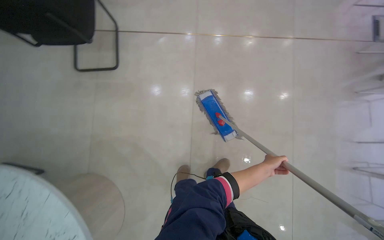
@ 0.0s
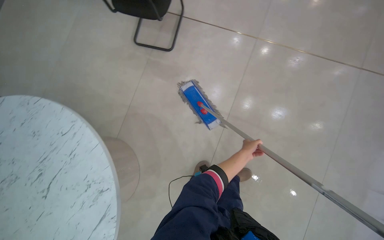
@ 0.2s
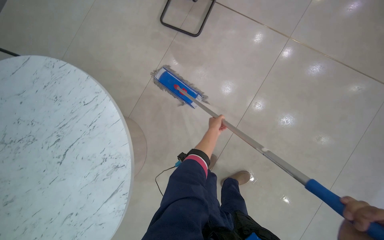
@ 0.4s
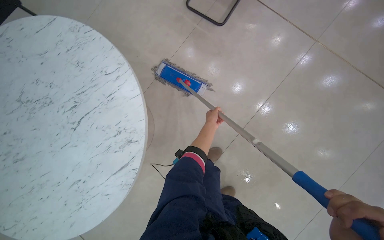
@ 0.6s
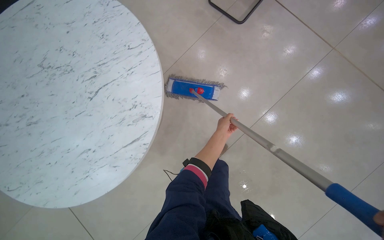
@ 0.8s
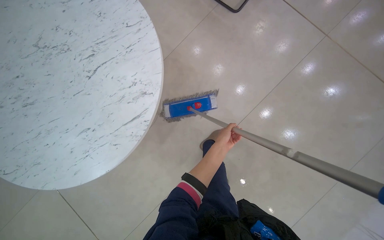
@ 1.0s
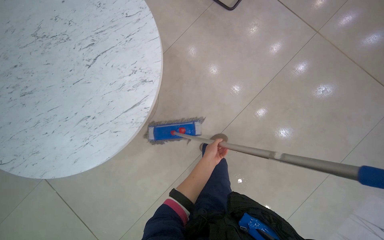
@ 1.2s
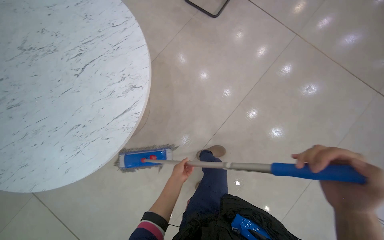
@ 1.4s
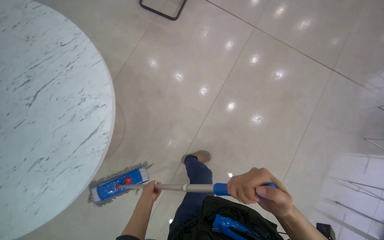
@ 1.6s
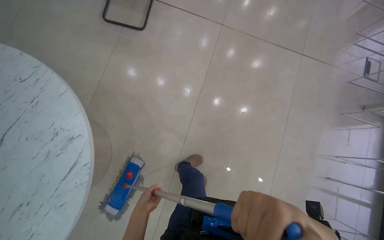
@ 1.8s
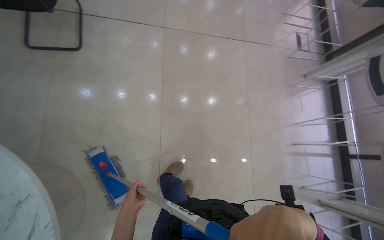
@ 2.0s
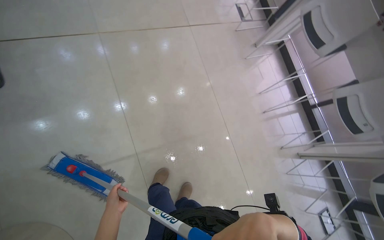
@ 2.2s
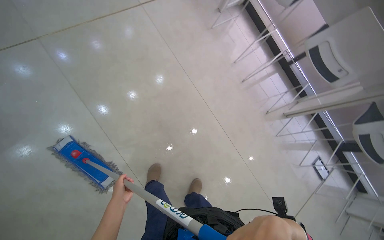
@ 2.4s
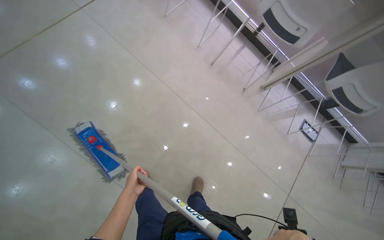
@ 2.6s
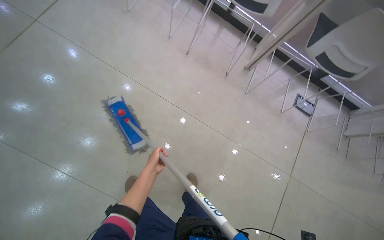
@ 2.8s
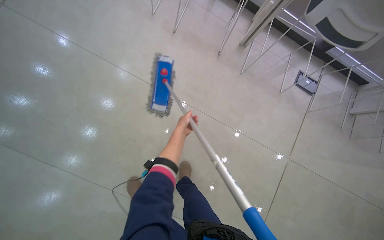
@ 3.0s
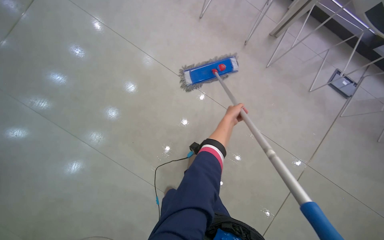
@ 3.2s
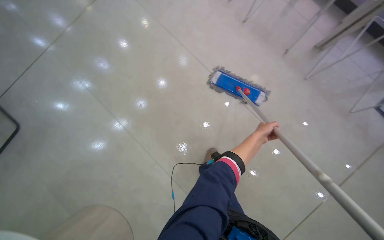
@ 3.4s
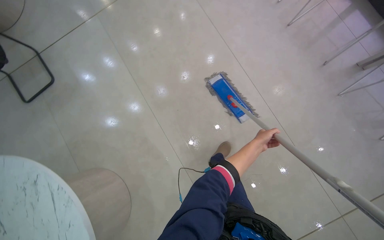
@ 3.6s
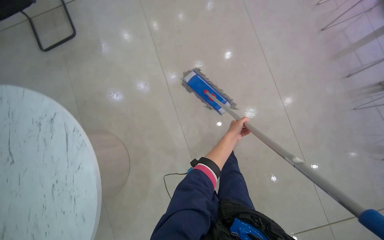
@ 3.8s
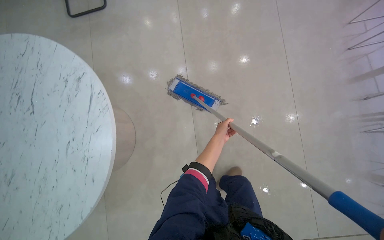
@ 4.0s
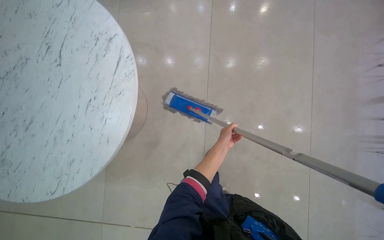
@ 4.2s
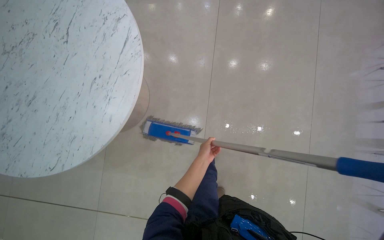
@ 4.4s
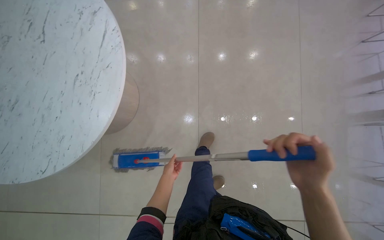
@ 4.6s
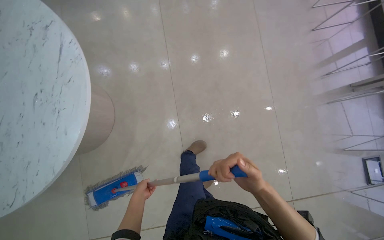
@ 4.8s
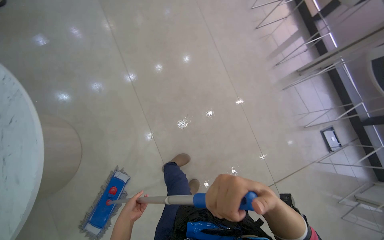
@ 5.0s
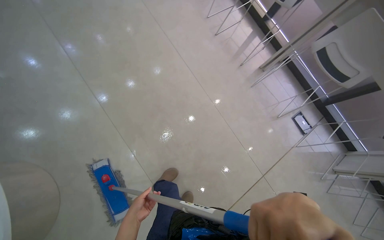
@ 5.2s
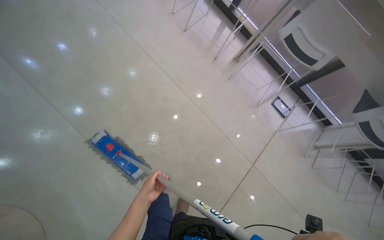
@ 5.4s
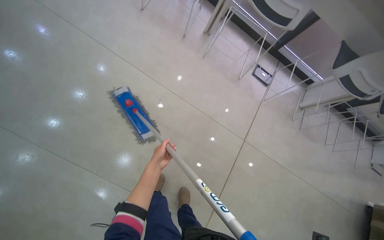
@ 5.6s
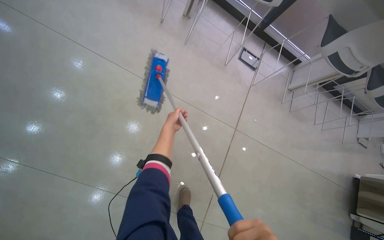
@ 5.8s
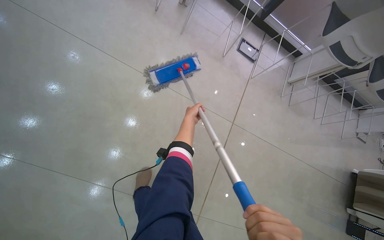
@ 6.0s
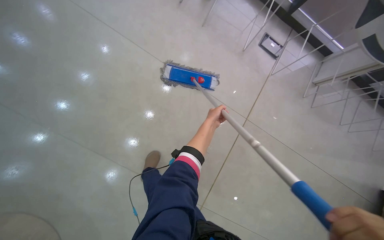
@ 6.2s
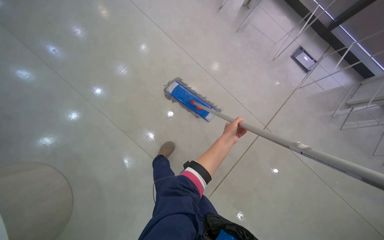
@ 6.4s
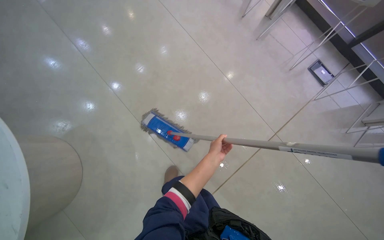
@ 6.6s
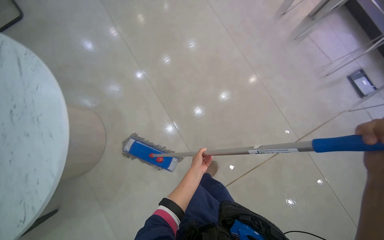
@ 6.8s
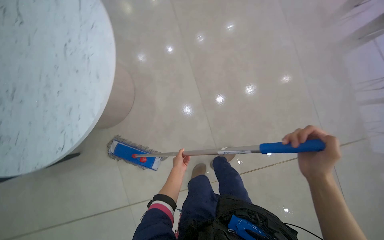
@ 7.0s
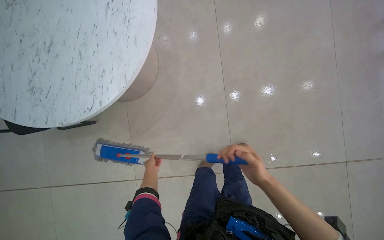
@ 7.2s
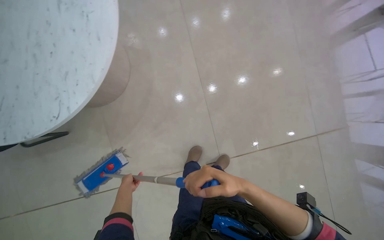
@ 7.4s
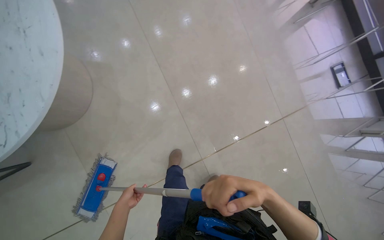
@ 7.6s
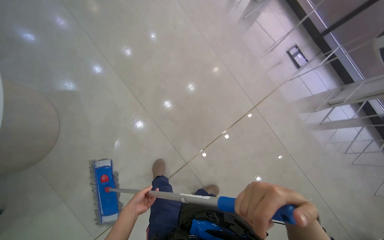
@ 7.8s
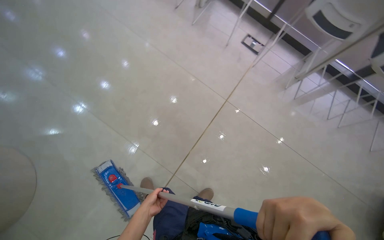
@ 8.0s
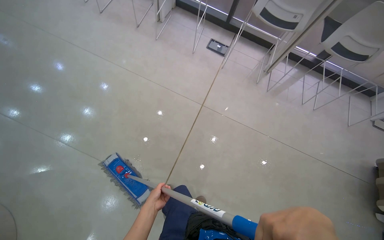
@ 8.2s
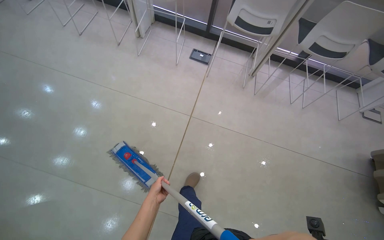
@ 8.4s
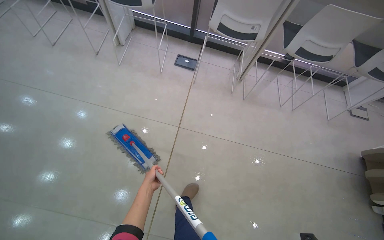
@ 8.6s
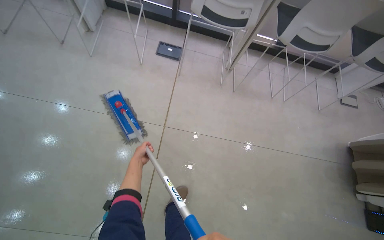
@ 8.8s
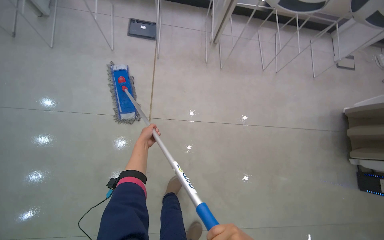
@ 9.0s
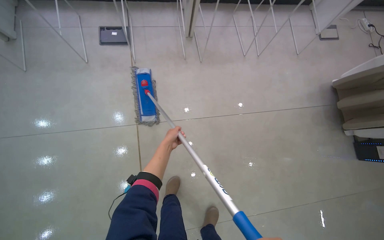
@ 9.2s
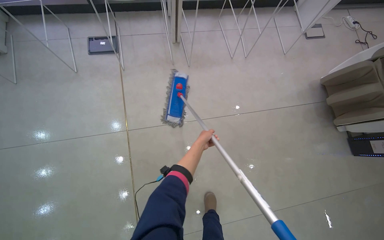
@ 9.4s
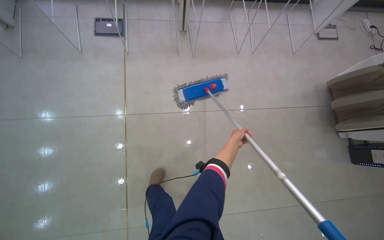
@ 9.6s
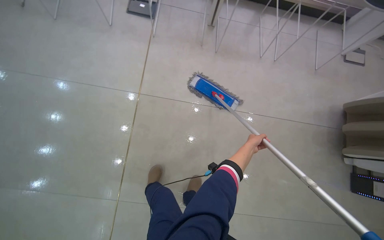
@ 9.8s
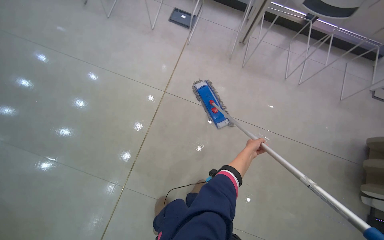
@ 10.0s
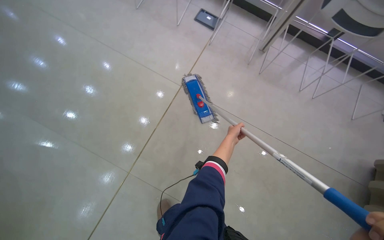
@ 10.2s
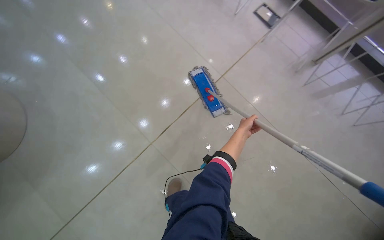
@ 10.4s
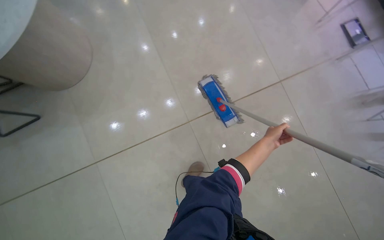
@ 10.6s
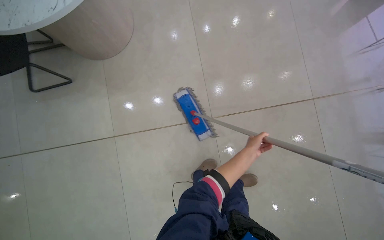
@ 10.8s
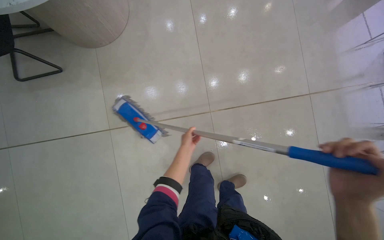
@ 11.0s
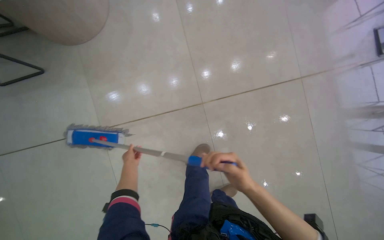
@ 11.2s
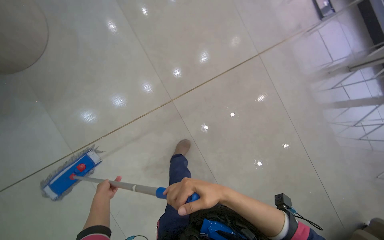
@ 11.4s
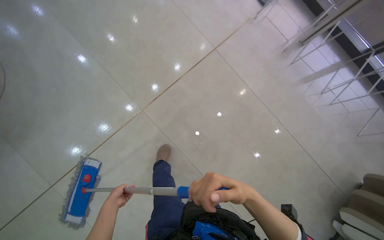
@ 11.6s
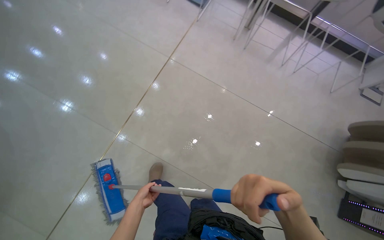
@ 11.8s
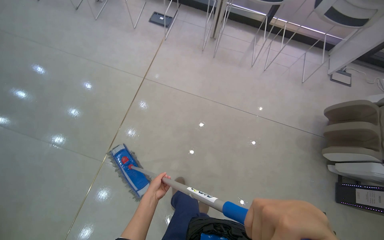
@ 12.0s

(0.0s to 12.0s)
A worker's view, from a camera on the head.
Job: mopping floor.
The whole recording: Mopping tiled floor. The worker mops the tiled floor, moving chairs to clean underneath them.
1.6s - 3.0s: The head travels roughly 80 cm. The wearer's head swings some 90 degrees to the right. The view tilts some 25 degrees downward.
3.0s - 4.4s: The camera travels some 60 cm. The head turns to the left by approximately 75 degrees.
4.4s - 6.0s: The camera travels approximately 50 cm. The head turns to the right by roughly 75 degrees.
6.0s - 7.6s: The head travels roughly 60 cm. The head rotates about 35 degrees to the left.
7.6s - 9.0s: The head travels roughly 1 m. The wearer's head swings some 60 degrees to the right.
9.0s - 10.4s: The wearer moves roughly 50 cm. The head rotates roughly 45 degrees to the left.

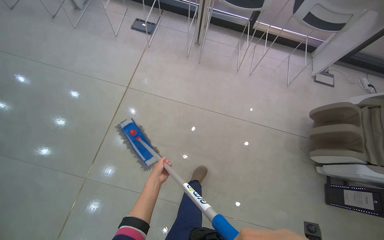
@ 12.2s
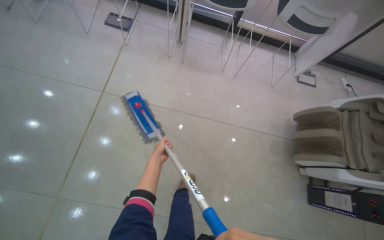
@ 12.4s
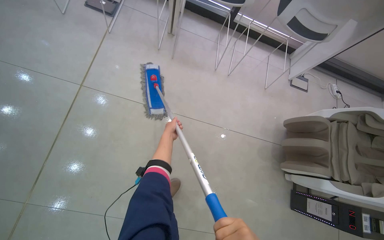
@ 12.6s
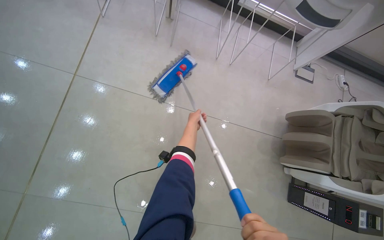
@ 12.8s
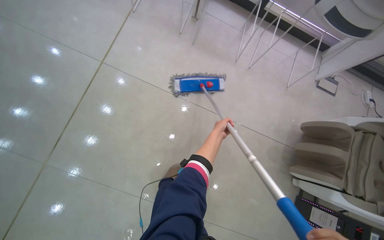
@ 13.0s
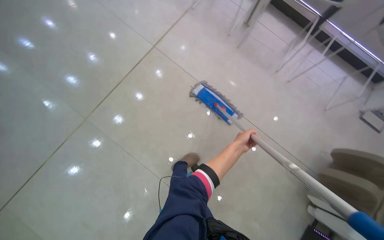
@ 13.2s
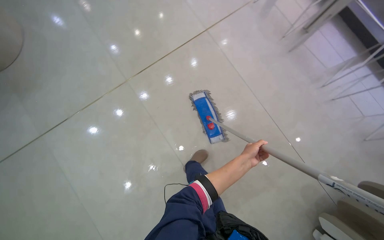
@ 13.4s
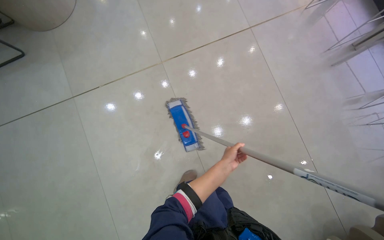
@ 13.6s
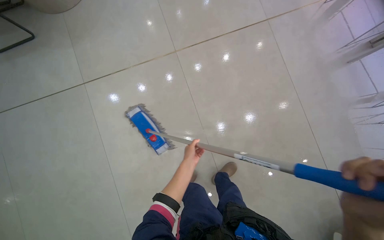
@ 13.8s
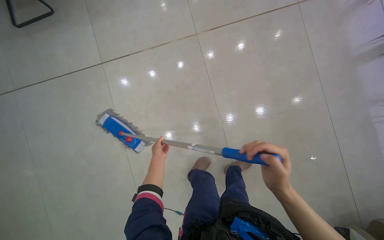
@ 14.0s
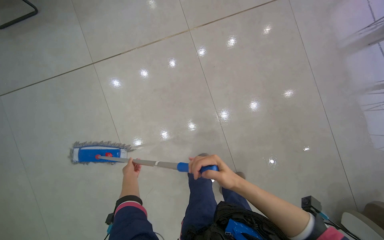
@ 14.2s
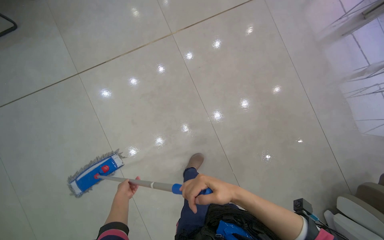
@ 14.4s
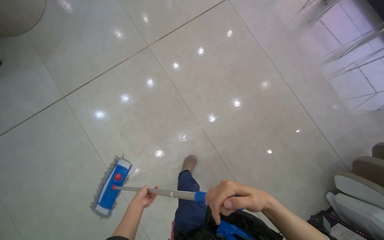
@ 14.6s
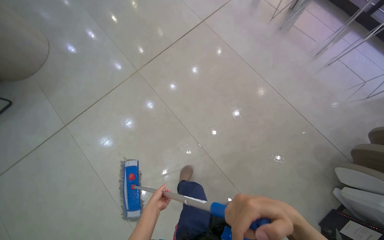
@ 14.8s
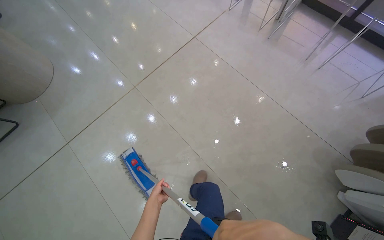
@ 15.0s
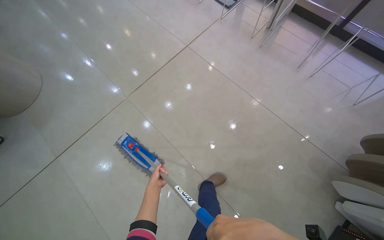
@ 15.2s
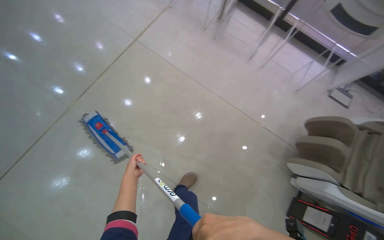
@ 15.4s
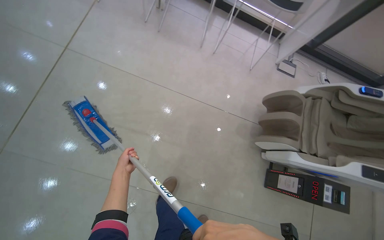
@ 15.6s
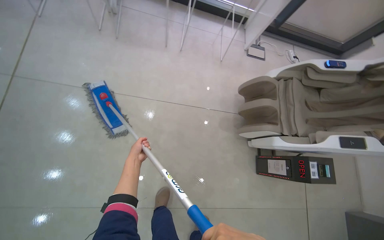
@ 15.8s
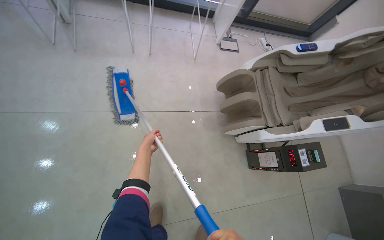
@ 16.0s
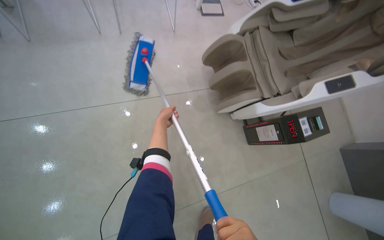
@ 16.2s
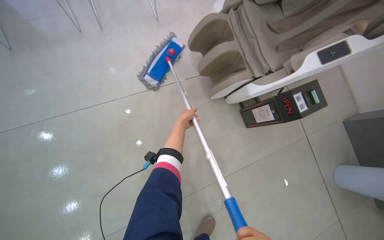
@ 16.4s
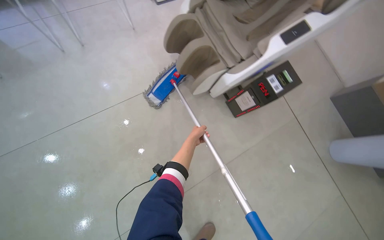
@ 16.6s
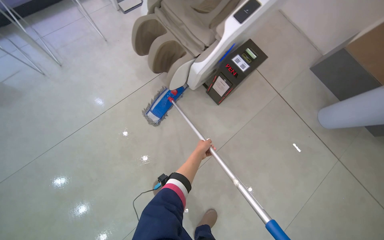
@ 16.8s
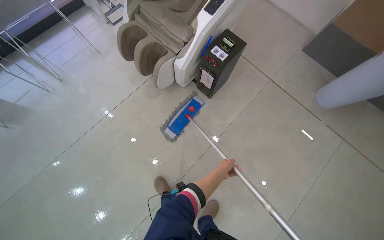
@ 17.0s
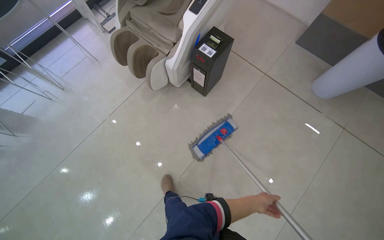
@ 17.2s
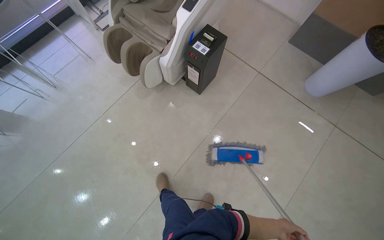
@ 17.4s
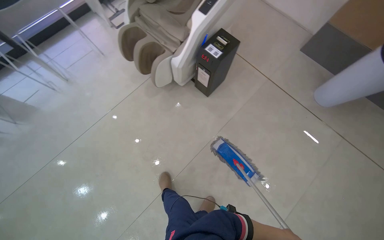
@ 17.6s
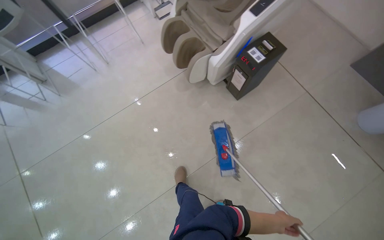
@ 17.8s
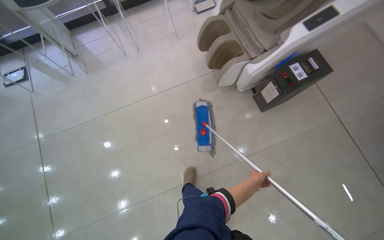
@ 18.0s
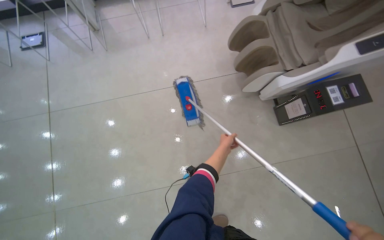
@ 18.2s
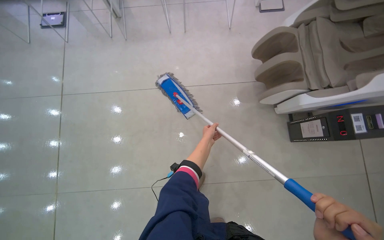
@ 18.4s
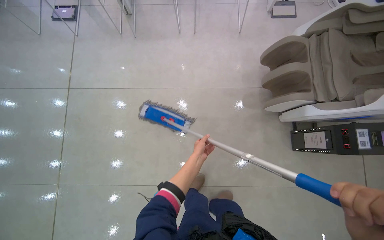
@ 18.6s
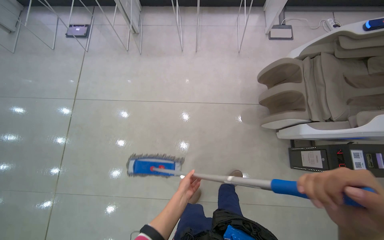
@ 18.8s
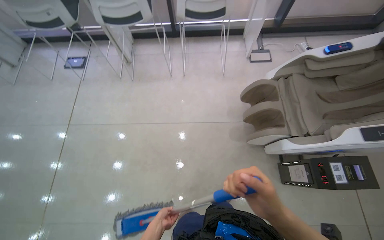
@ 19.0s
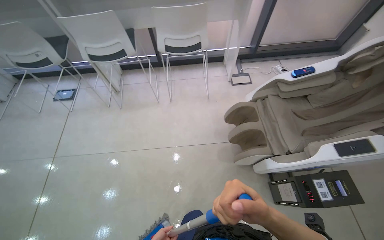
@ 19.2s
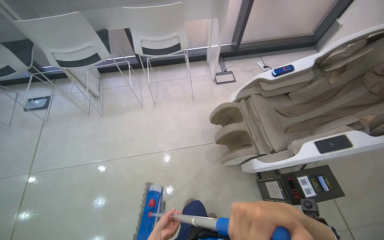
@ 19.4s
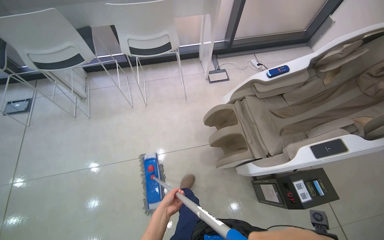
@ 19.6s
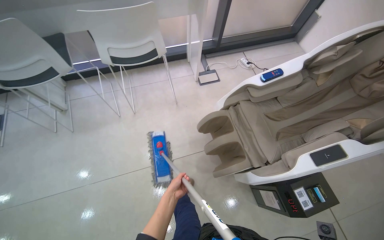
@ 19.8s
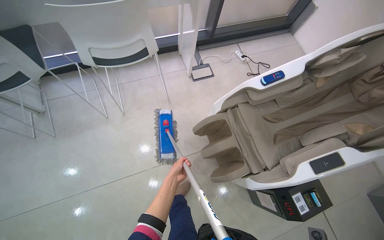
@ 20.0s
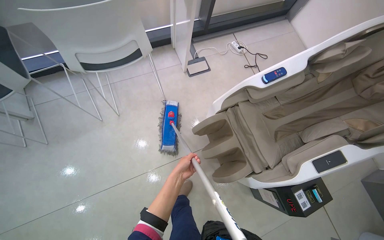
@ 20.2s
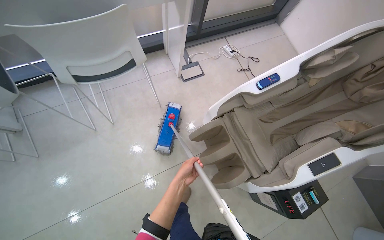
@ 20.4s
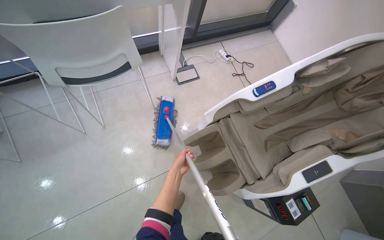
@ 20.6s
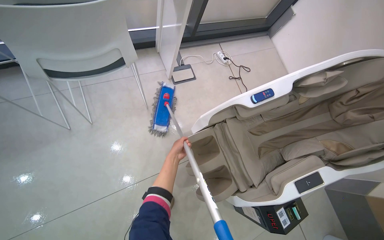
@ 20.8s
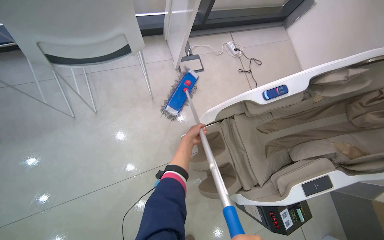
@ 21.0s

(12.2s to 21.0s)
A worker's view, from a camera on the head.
Job: mopping floor.
The whole recording: Mopping tiled floor. The worker mops the tiled floor, moving chairs to clean underneath them.
12.2s - 13.6s: The wearer looks about 55 degrees further to the left.
15.2s - 16.6s: The camera travels about 50 cm. The wearer looks roughly 75 degrees further to the right. The view tilts roughly 20 degrees downward.
16.6s - 18.0s: The view pans to the left by some 15 degrees.
18.0s - 19.6s: The camera travels about 50 cm.
19.6s - 21.0s: The wearer moves about 60 cm. The view pans to the right by some 15 degrees. The view tips downward by some 15 degrees.
